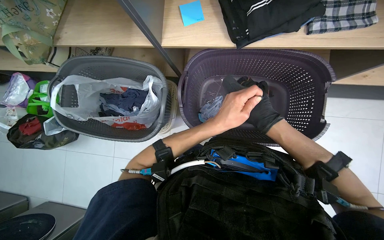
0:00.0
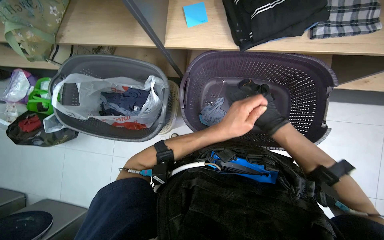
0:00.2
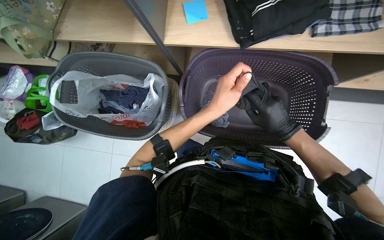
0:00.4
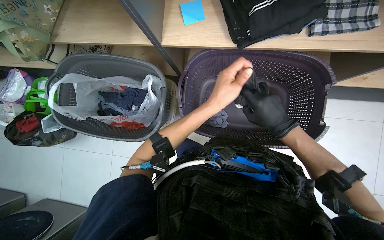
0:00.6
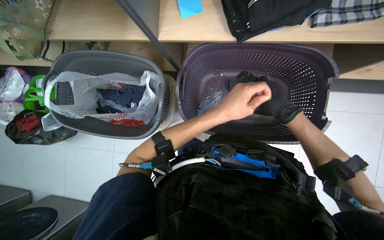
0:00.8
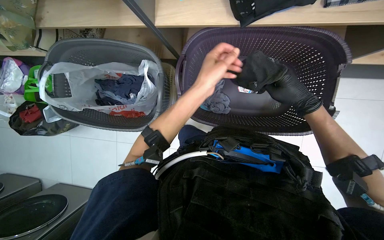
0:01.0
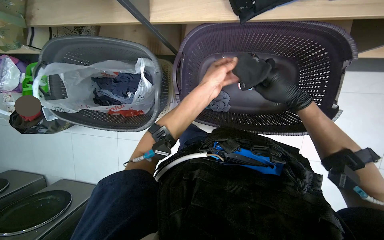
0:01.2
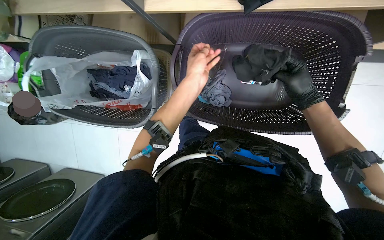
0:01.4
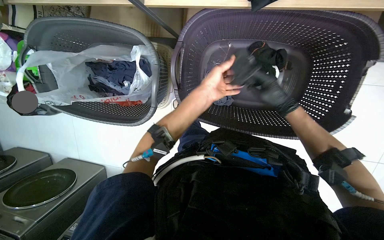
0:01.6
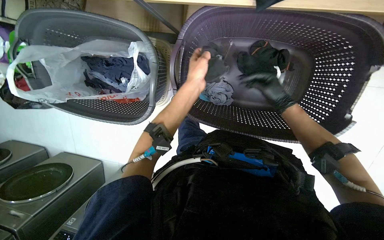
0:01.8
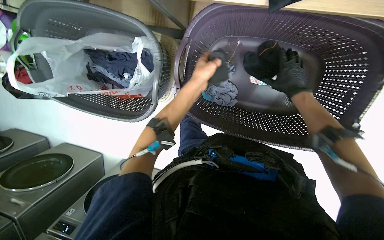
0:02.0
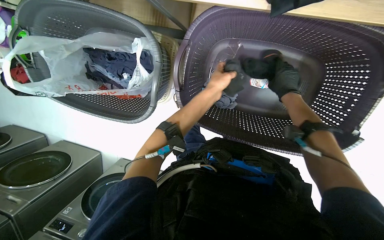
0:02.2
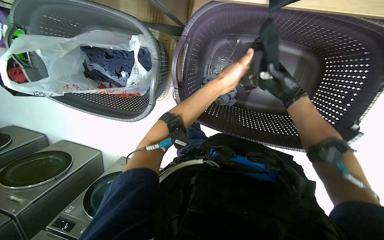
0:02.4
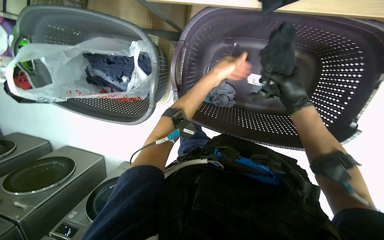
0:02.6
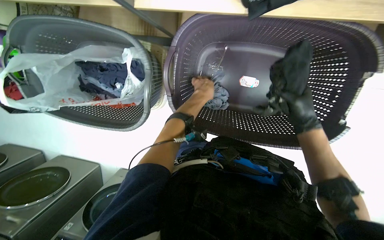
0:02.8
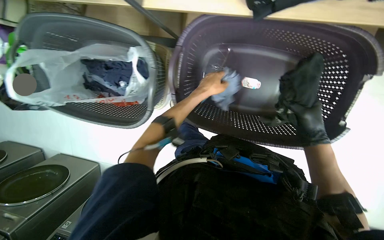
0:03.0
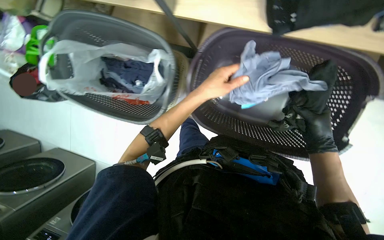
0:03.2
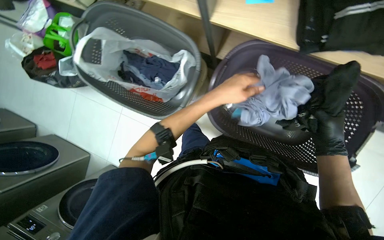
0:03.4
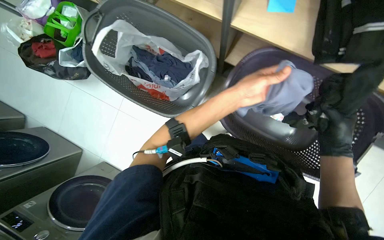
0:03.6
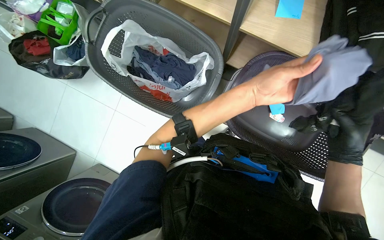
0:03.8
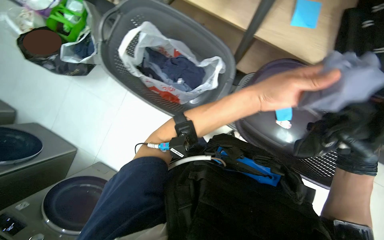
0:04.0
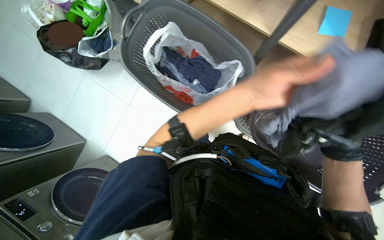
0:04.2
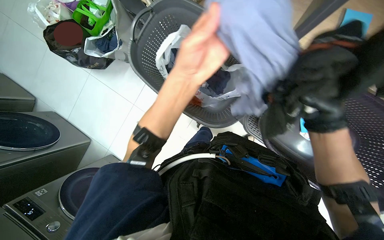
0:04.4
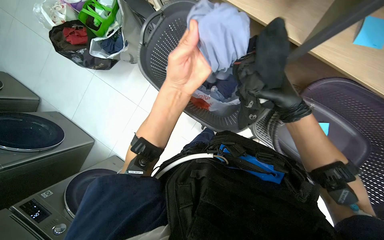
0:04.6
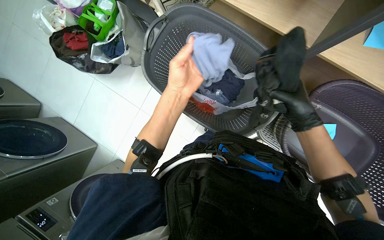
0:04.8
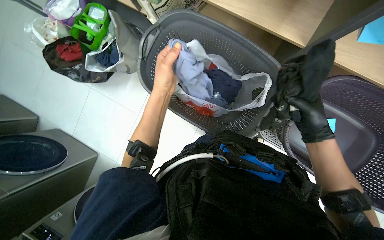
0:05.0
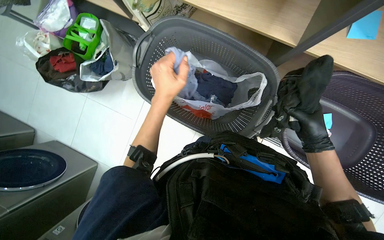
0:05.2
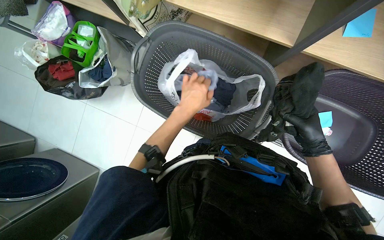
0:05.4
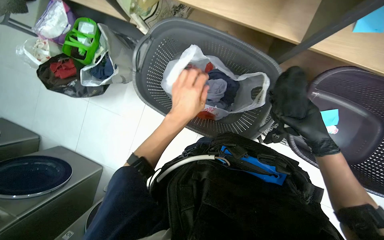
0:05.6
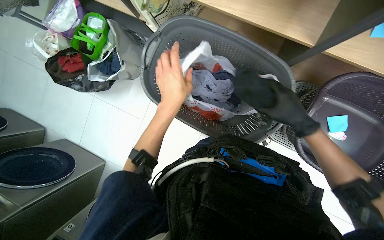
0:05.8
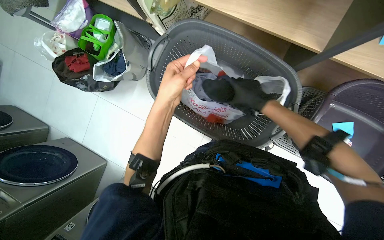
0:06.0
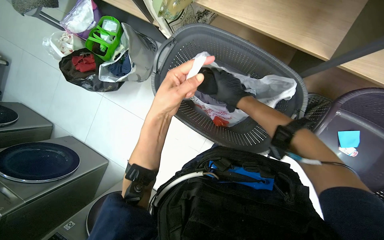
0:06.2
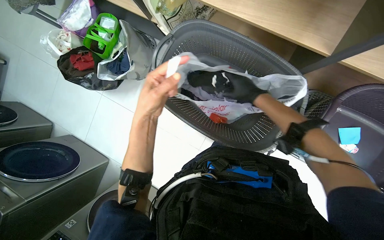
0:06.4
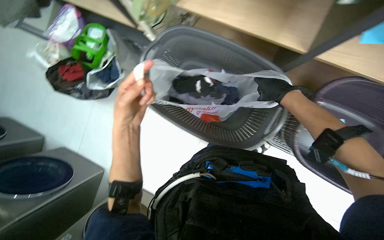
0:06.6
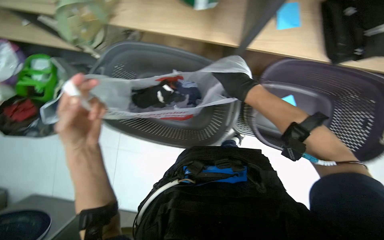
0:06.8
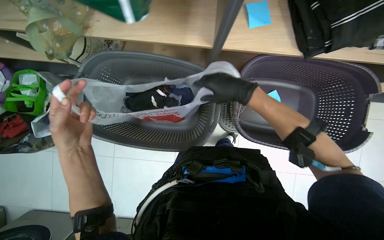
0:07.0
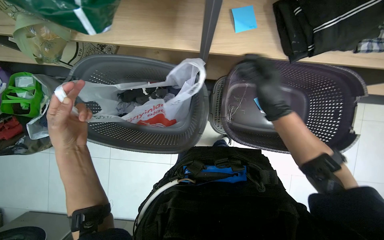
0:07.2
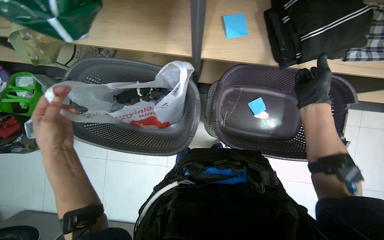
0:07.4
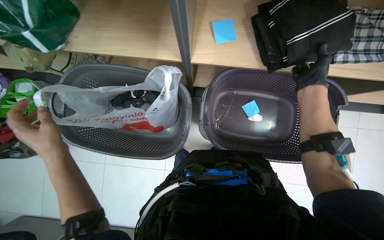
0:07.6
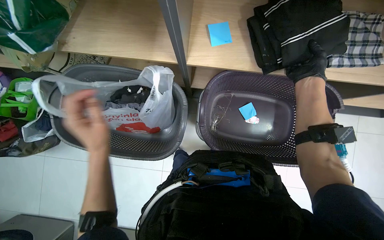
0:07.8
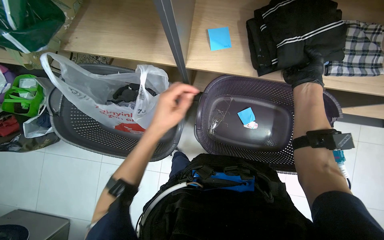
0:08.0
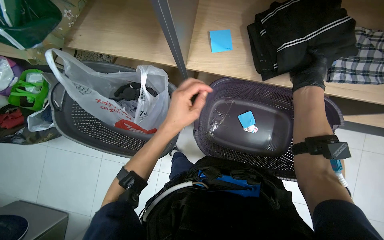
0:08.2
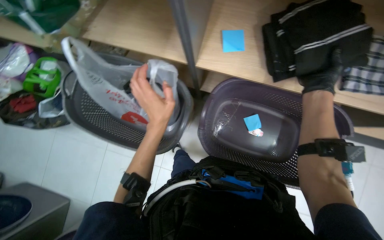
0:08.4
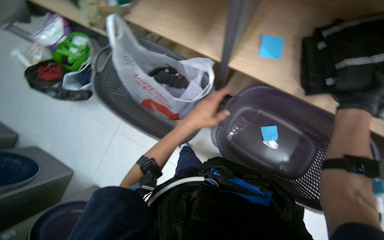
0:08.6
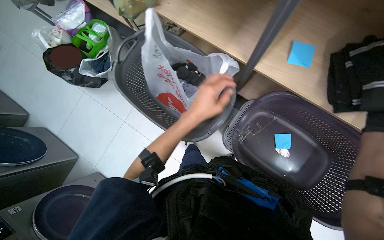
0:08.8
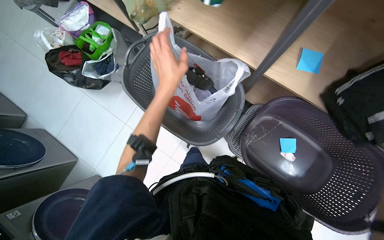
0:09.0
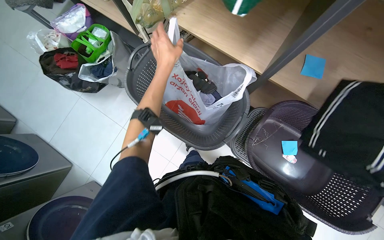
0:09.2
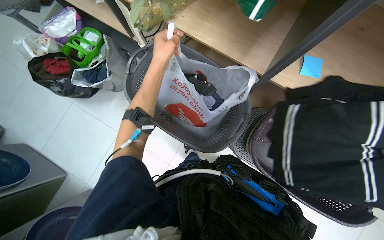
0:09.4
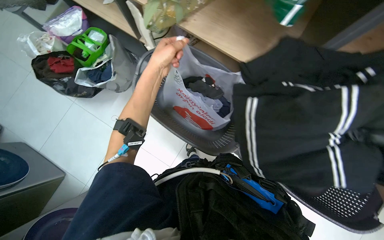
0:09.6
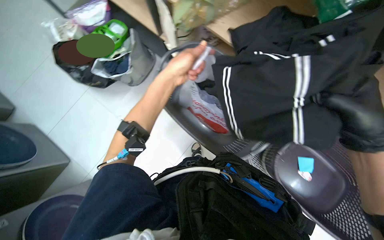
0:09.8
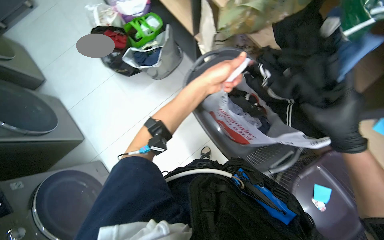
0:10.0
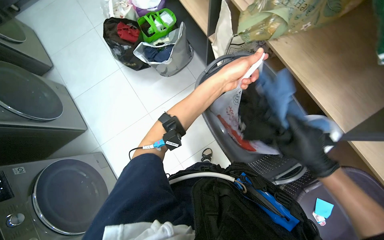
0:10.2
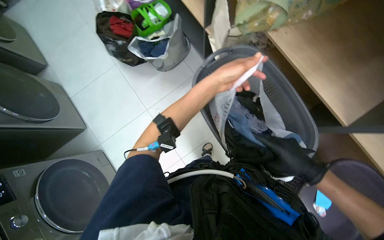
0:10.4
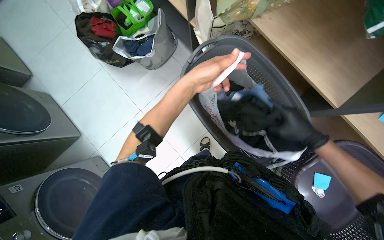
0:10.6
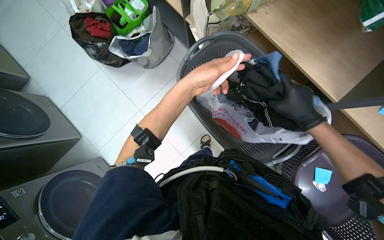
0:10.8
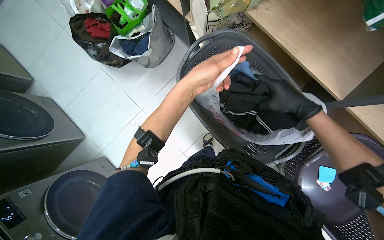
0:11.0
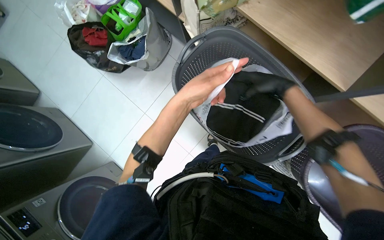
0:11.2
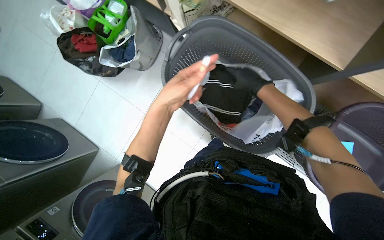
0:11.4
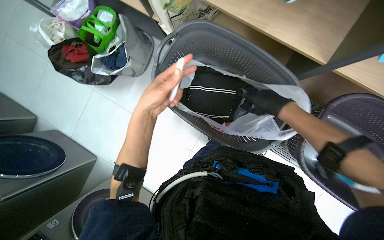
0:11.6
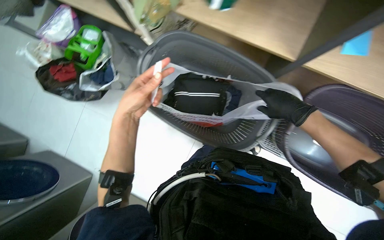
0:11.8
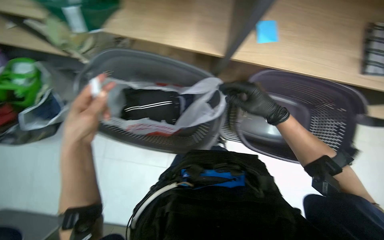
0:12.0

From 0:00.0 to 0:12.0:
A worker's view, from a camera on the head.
Job: managing laundry.
The whole recording: Sorting and bagging clothes. The worker sorts various clothes and places them into plastic bags within laundry baskets.
From 0:00.0 to 0:01.6: The view tips downward by approximately 20 degrees.
From 0:03.0 to 0:04.4: The scene turns about 25 degrees clockwise in the picture. The left hand travels nearer to the camera by some 30 cm. Meanwhile the right hand heads nearer to the camera, covering about 10 cm.
From 0:04.4 to 0:06.0: The right hand goes about 25 cm to the left; the left hand goes about 20 cm to the left and farther from the camera.
From 0:06.0 to 0:07.6: The wearer's head swings roughly 25 degrees to the right. The right hand shifts about 40 cm to the right.
From 0:07.6 to 0:09.0: The scene rotates clockwise by about 30 degrees. The left hand goes roughly 15 cm to the right.
From 0:10.4 to 0:12.0: The scene rotates counterclockwise by roughly 45 degrees.

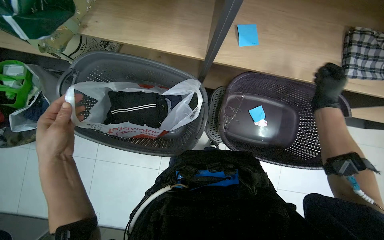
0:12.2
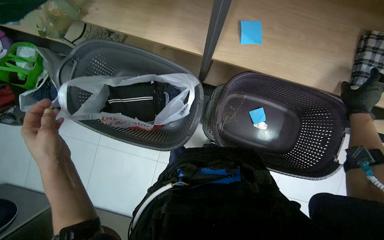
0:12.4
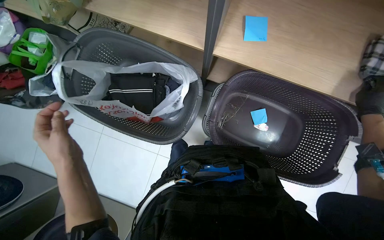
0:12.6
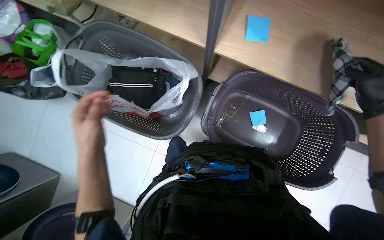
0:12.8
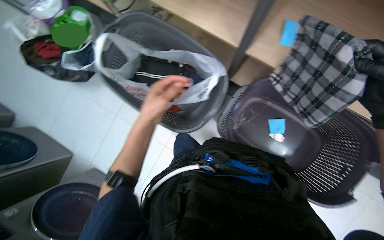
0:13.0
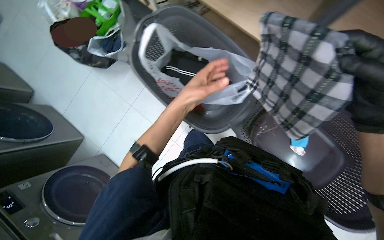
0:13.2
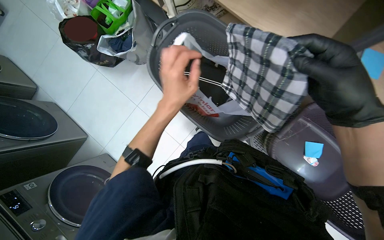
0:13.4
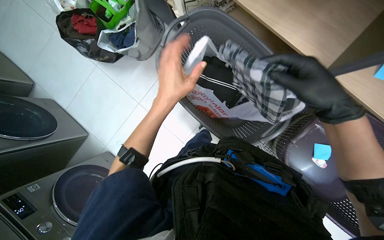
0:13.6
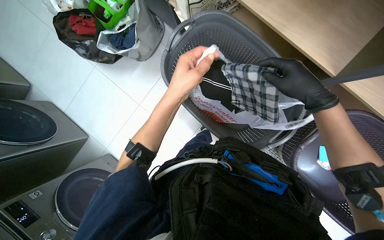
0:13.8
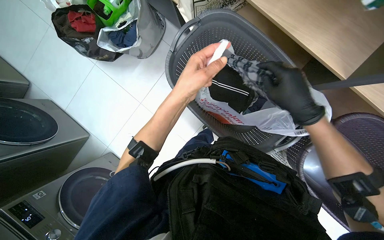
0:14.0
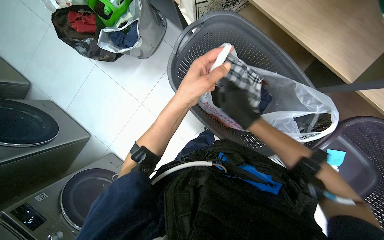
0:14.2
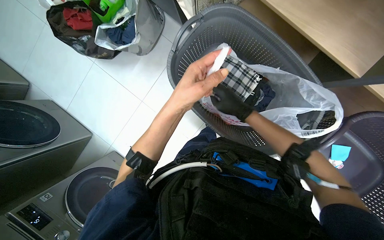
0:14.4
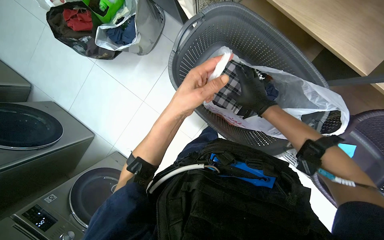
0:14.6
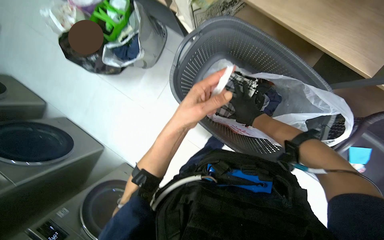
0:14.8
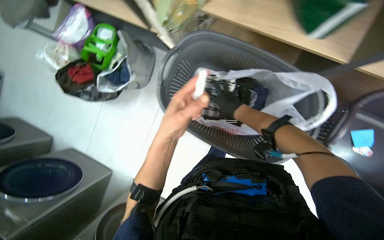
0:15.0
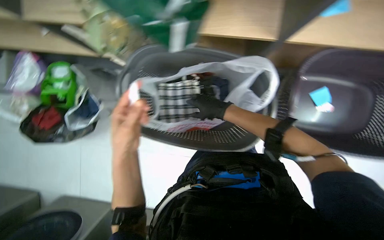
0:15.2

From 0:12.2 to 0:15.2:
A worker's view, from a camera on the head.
Job: managing laundry.
The whole recording: Sorting and bagging clothes. The worker sorts various clothes and places them into plastic bags within laundry baskets.
From 0:12.2 to 0:13.8: The scene rotates clockwise by about 30 degrees.
From 0:13.8 to 0:15.2: Everything in view rotates approximately 35 degrees counterclockwise.

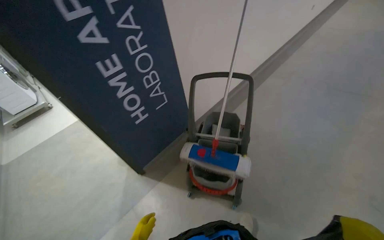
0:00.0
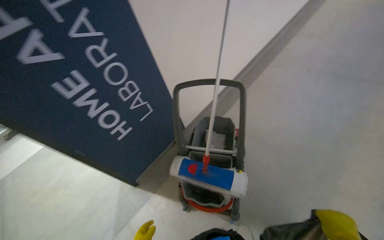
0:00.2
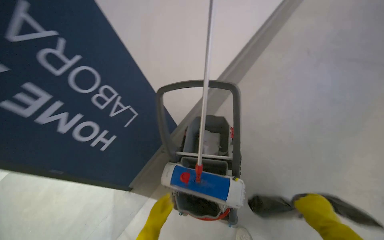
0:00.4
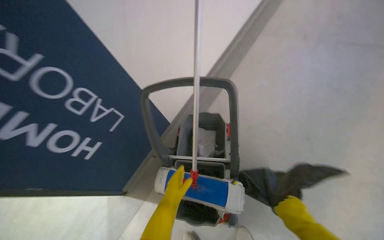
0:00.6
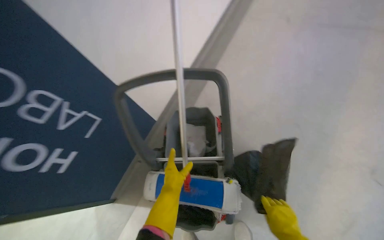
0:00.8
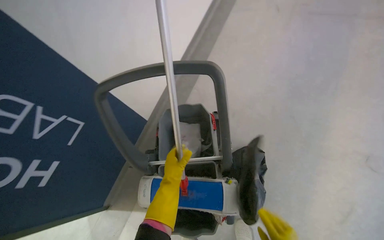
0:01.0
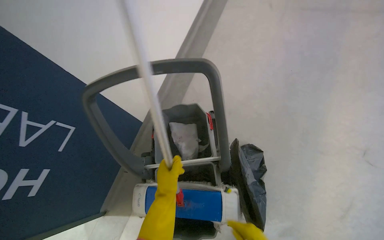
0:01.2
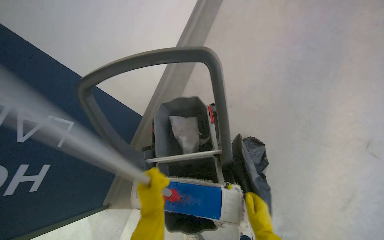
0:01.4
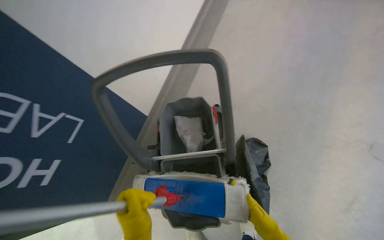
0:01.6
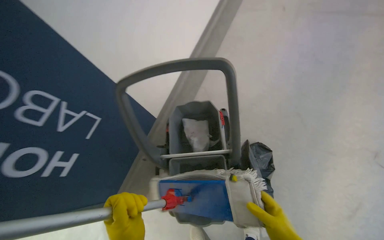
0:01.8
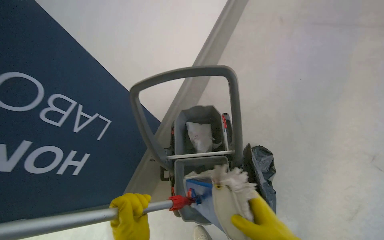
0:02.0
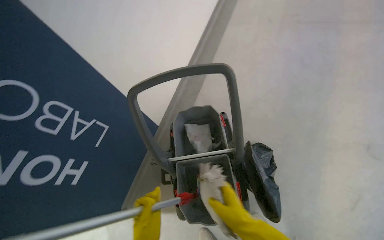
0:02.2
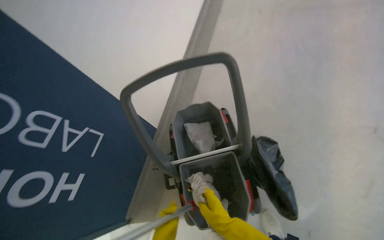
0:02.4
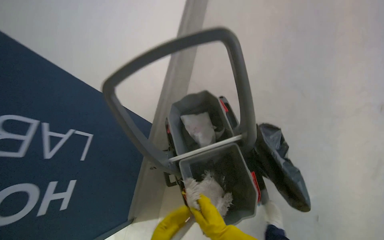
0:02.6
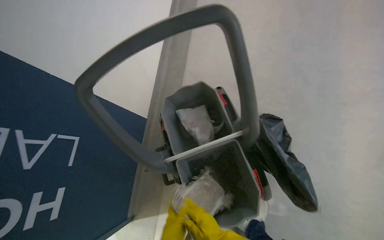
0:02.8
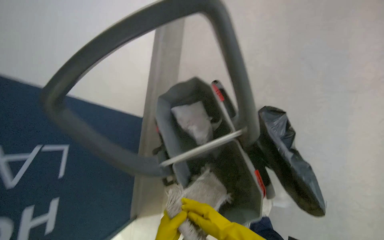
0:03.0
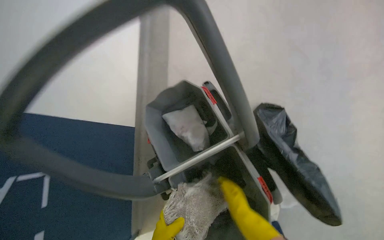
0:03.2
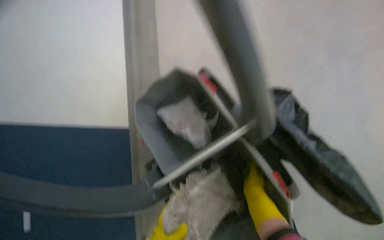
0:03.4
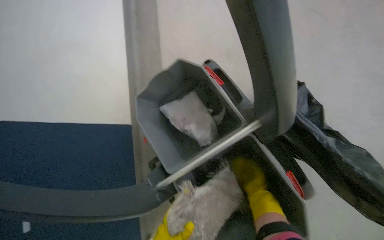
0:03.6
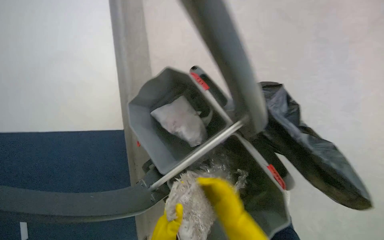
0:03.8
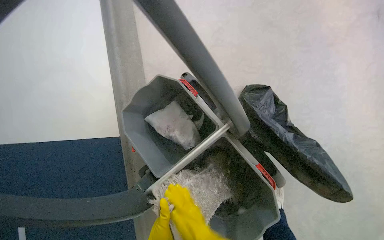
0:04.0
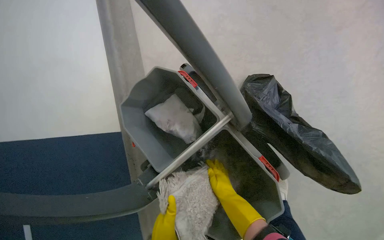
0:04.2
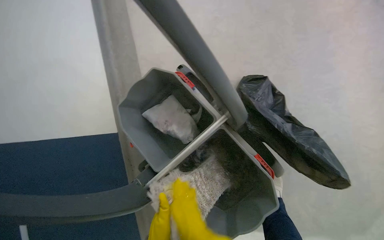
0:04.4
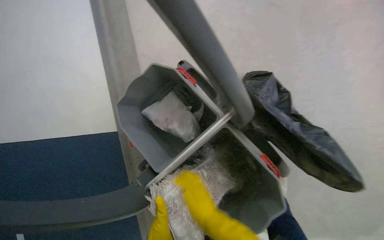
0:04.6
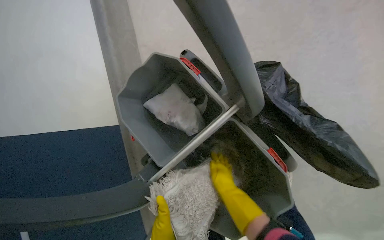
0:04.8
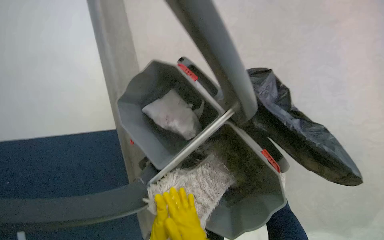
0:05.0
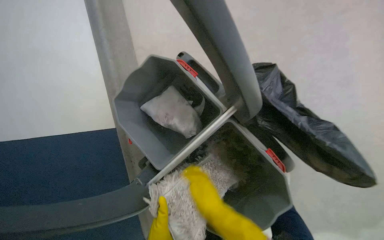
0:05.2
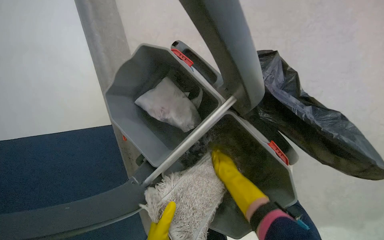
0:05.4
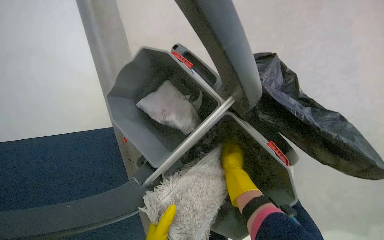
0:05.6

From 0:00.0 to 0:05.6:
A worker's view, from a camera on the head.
Job: mopping floor.
The whole recording: Mopping room floor. The worker prepares the mop and then mops the floor of the room.
From 0:00.0 to 0:01.4: The wearer moves approximately 70 cm. The wearer's head swings about 25 degrees to the right. The camera pitches downward, by about 20 degrees.
From 0:02.8 to 0:04.2: The right hand moves left and right over roughly 20 cm, changing direction 2 times.
From 0:04.2 to 0:05.6: The right hand moves up and down the picture over about 20 cm, changing direction 3 times.
